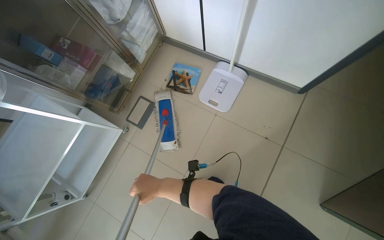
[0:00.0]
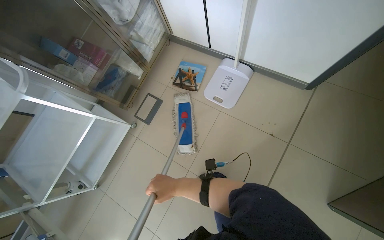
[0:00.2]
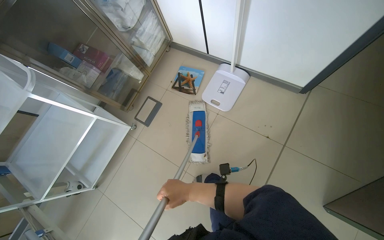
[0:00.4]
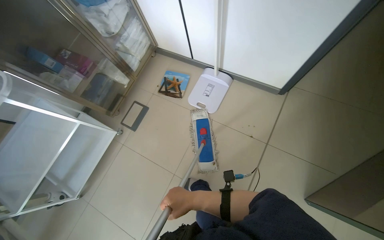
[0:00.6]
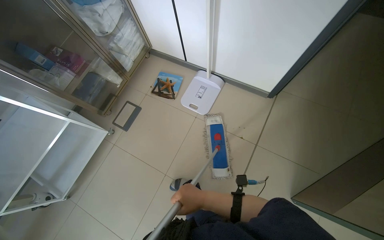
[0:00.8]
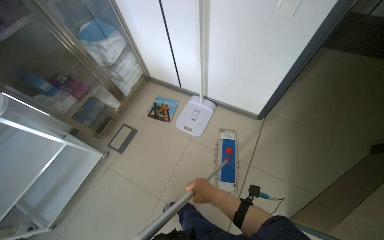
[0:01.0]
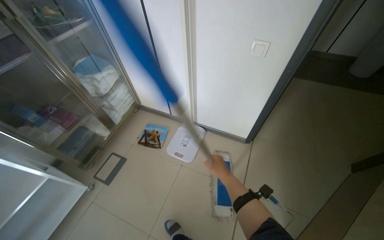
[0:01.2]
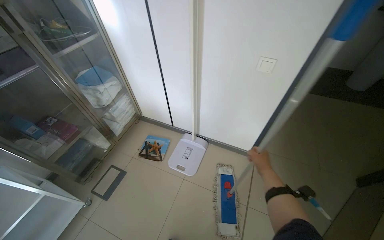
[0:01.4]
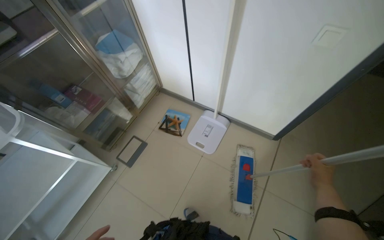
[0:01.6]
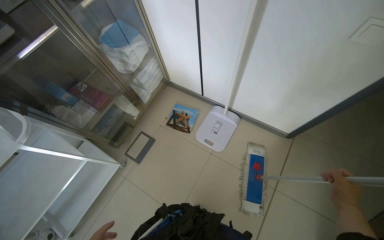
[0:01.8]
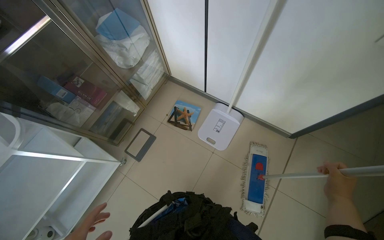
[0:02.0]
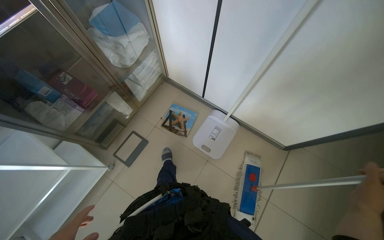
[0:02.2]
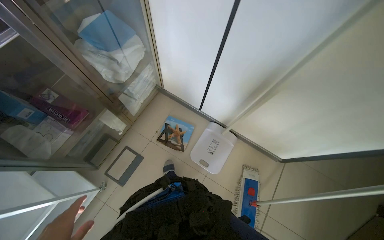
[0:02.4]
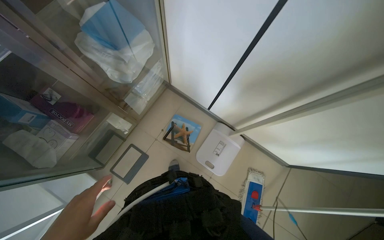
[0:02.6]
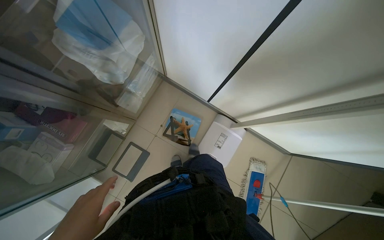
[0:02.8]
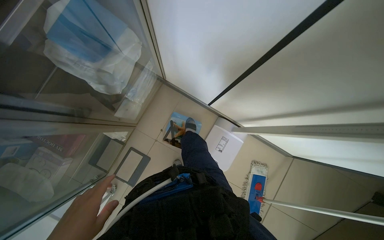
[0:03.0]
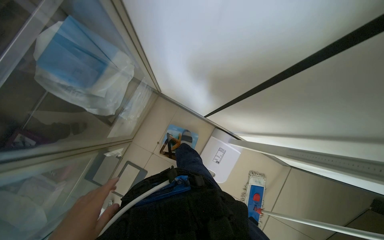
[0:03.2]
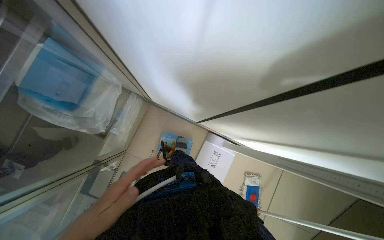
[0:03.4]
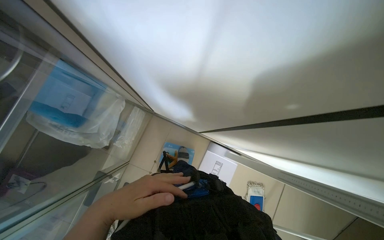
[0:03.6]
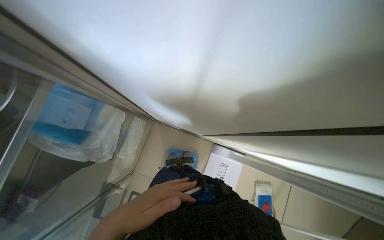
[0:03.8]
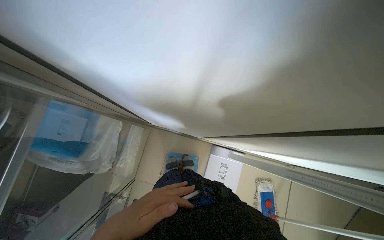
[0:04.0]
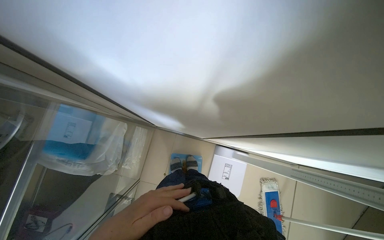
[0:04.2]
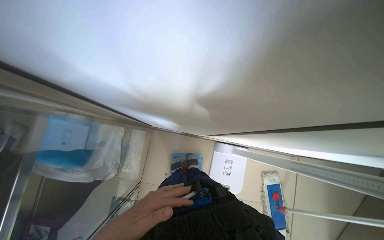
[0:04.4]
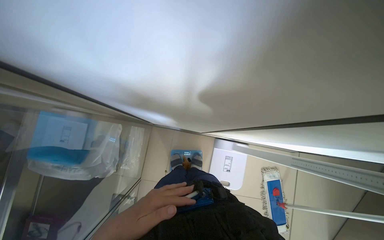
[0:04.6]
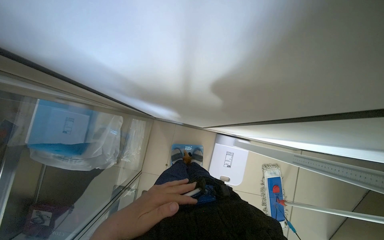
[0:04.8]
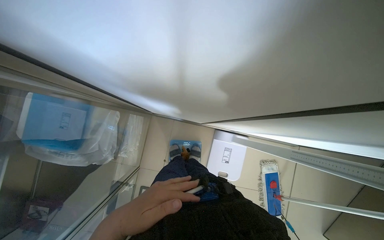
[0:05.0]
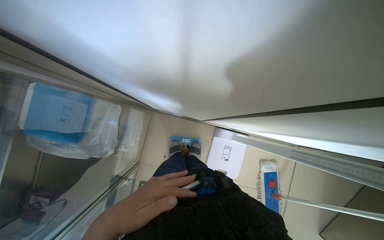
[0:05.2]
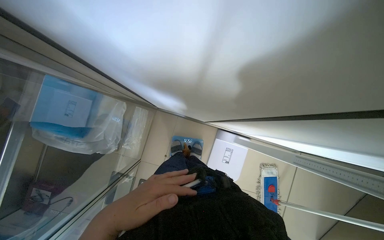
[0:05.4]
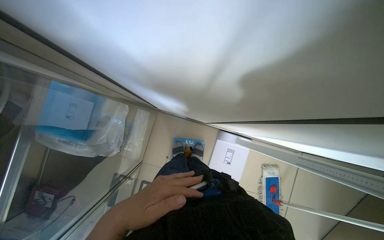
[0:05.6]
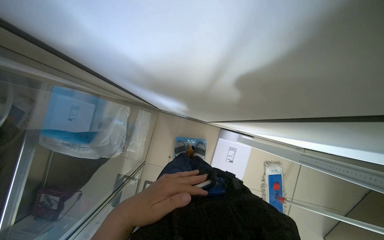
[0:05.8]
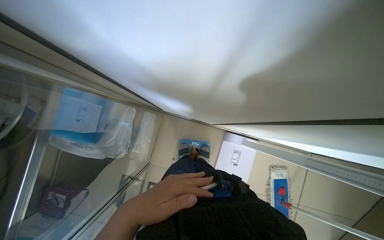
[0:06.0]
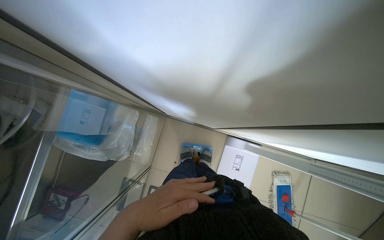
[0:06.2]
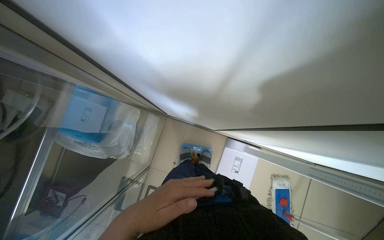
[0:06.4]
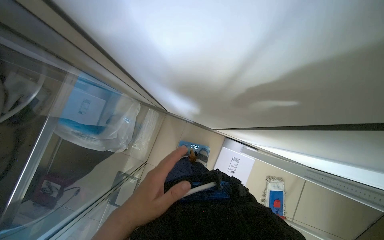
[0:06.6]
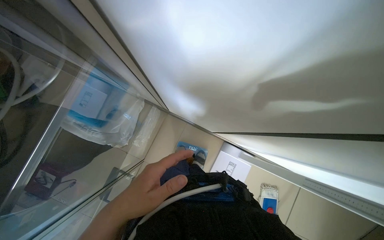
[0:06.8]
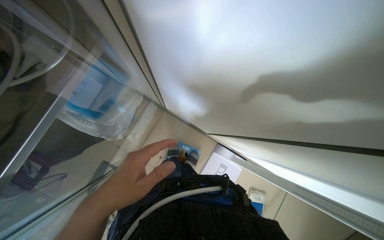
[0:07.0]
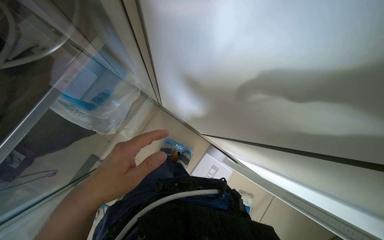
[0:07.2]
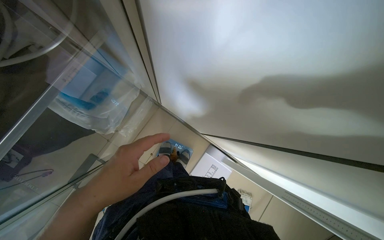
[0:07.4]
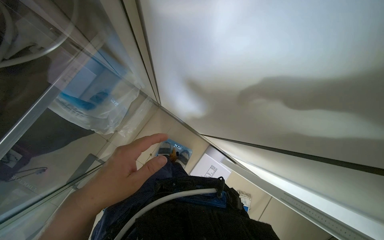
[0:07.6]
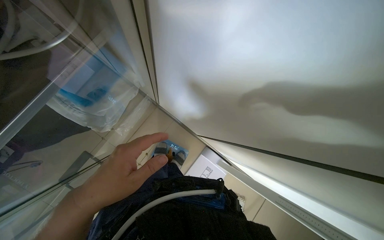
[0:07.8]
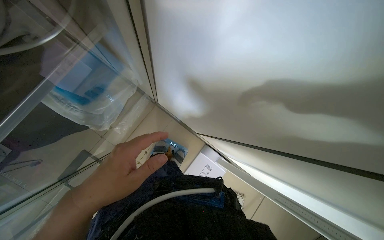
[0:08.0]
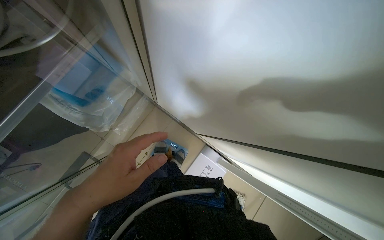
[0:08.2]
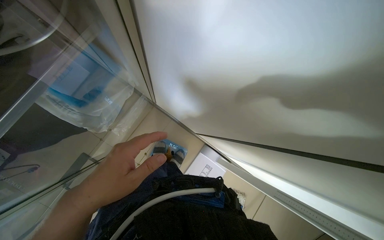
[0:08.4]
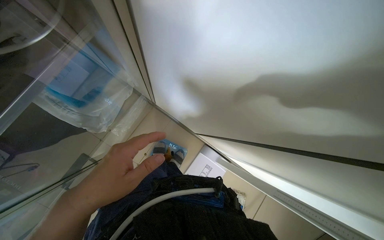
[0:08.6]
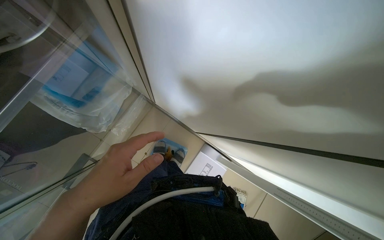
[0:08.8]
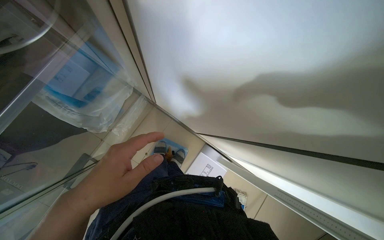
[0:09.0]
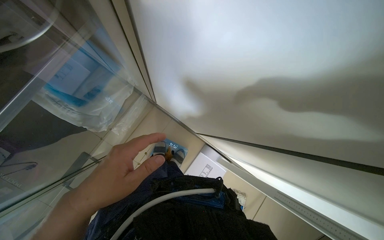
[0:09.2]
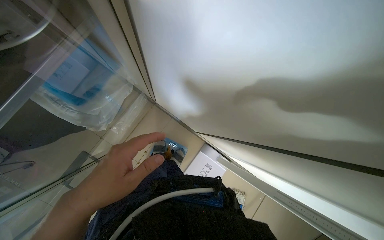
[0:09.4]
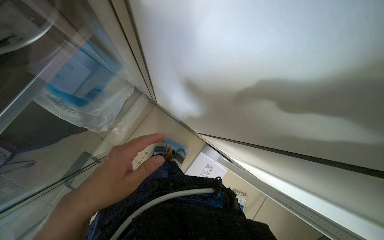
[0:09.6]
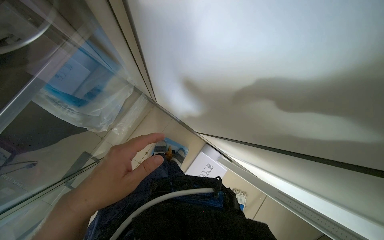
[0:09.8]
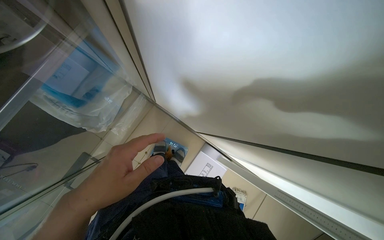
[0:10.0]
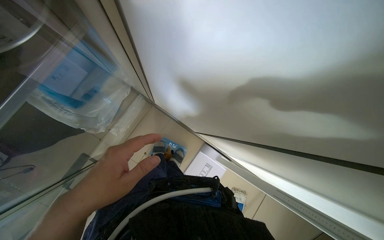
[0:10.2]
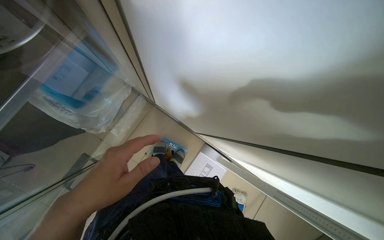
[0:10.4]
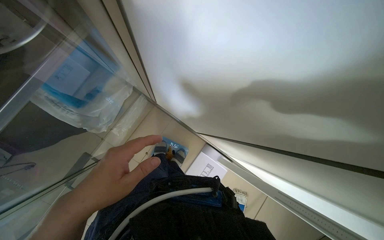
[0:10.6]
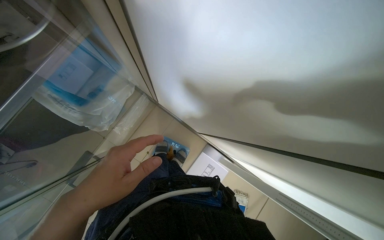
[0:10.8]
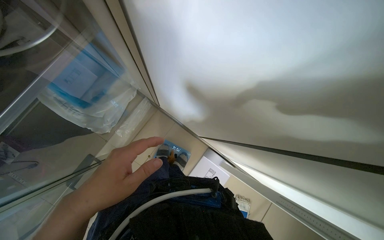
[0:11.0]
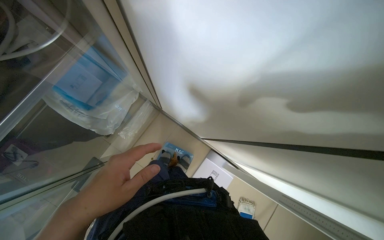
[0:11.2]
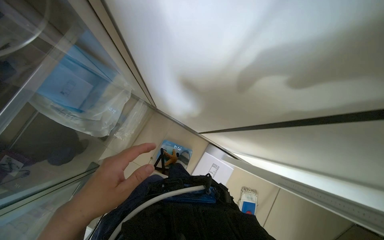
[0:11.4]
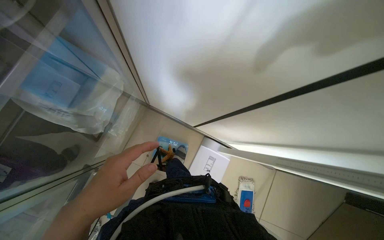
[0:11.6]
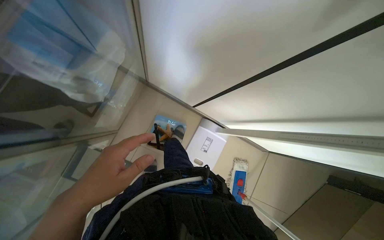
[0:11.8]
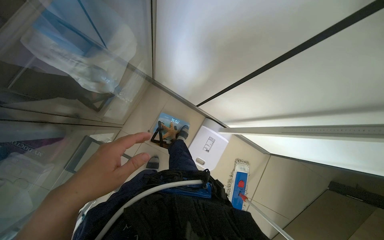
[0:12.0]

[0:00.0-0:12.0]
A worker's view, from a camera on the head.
Job: mopping floor.
The whole recording: Mopping the floor. The worker mops the floor of the room with a flat mop.
0:00.0 to 0:01.6: The view tilts about 15 degrees upward. The right hand is displaced to the right by some 60 cm.
0:01.6 to 0:03.0: The head travels about 80 cm. The view tilts roughly 25 degrees downward.

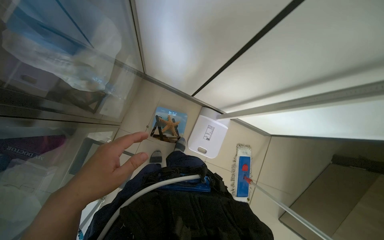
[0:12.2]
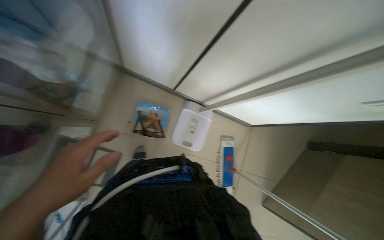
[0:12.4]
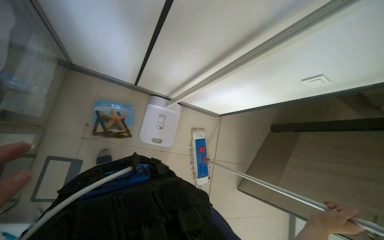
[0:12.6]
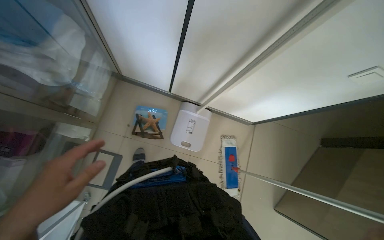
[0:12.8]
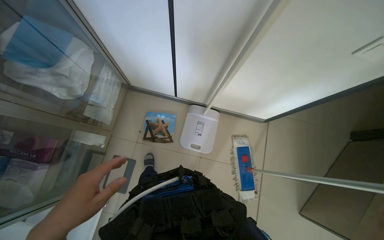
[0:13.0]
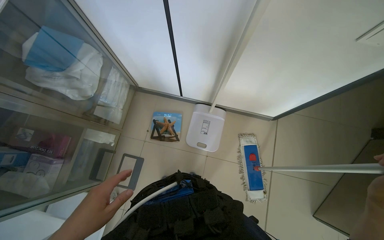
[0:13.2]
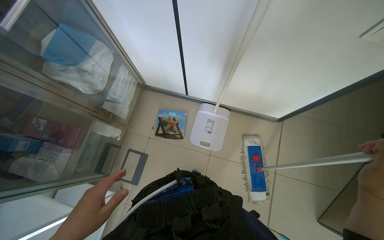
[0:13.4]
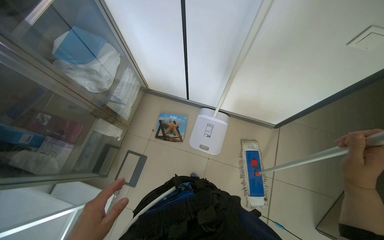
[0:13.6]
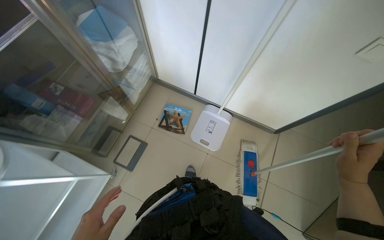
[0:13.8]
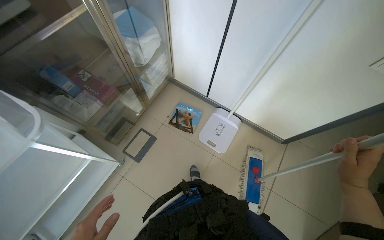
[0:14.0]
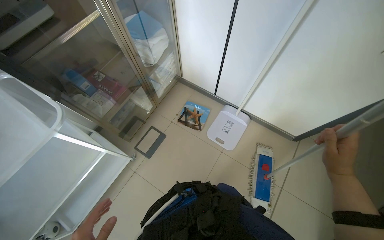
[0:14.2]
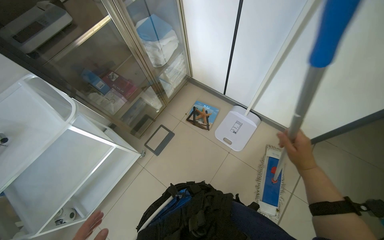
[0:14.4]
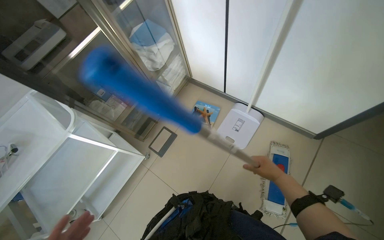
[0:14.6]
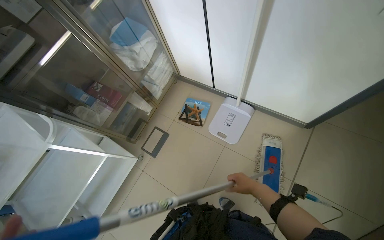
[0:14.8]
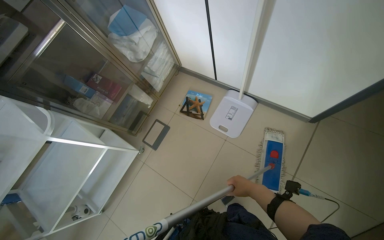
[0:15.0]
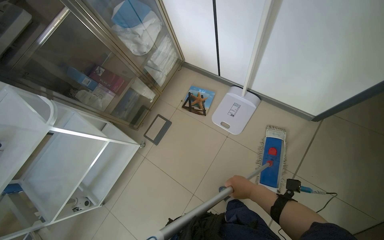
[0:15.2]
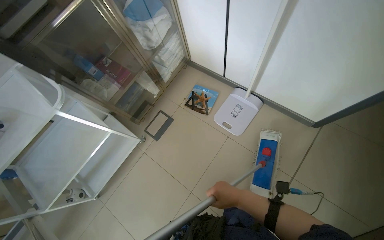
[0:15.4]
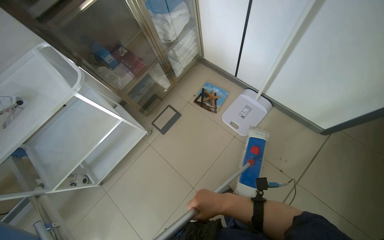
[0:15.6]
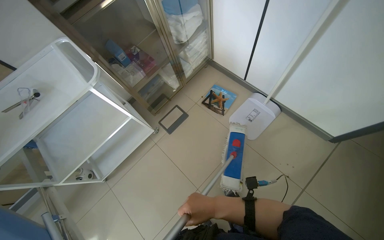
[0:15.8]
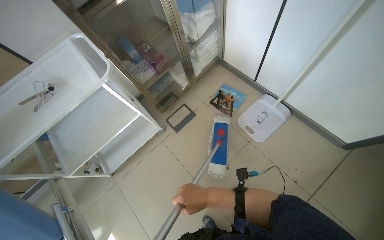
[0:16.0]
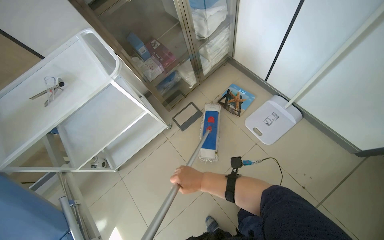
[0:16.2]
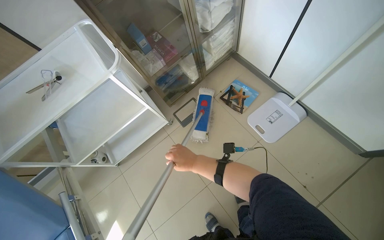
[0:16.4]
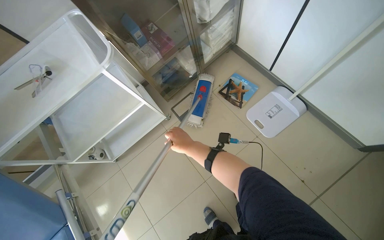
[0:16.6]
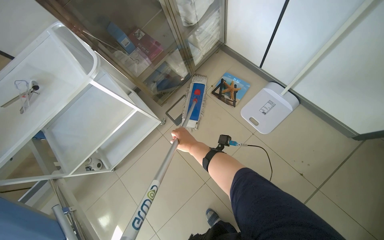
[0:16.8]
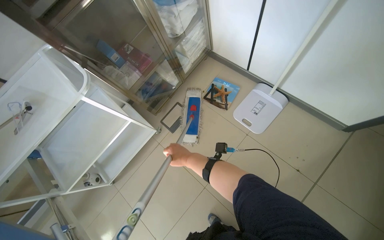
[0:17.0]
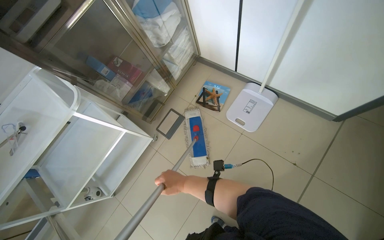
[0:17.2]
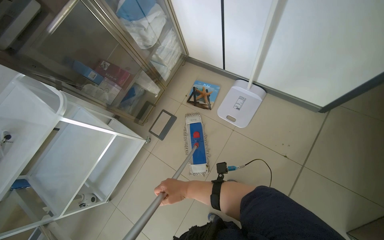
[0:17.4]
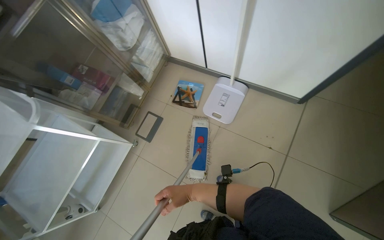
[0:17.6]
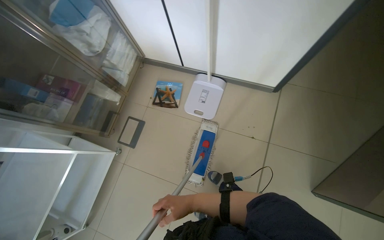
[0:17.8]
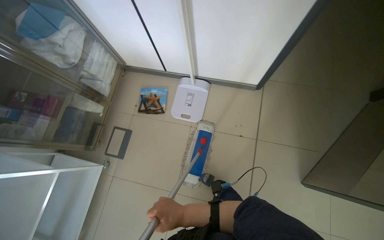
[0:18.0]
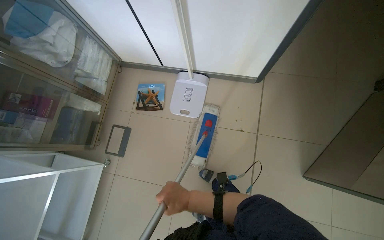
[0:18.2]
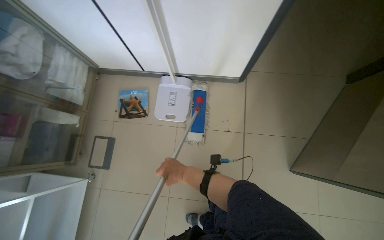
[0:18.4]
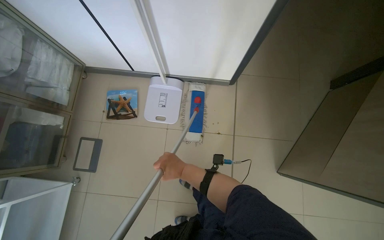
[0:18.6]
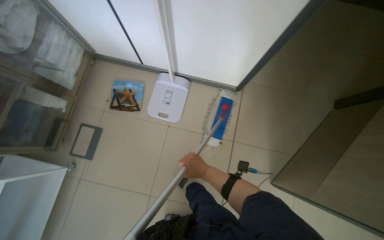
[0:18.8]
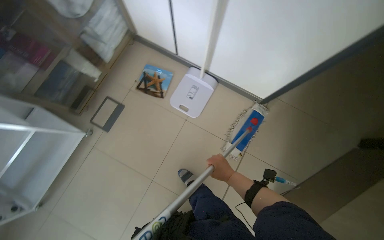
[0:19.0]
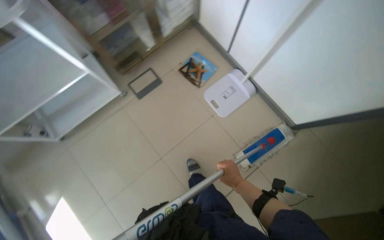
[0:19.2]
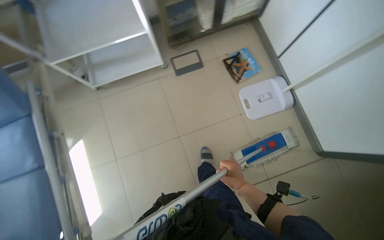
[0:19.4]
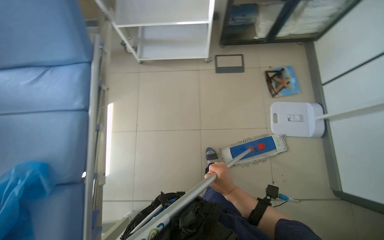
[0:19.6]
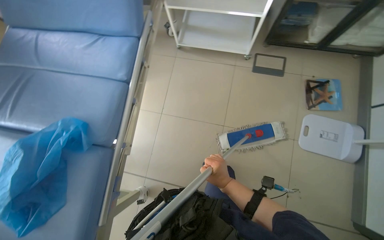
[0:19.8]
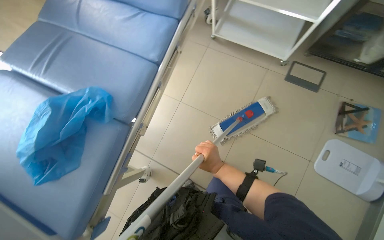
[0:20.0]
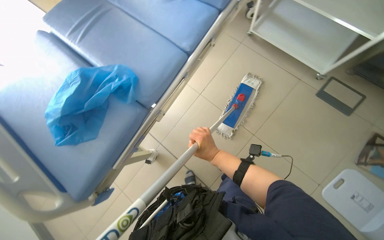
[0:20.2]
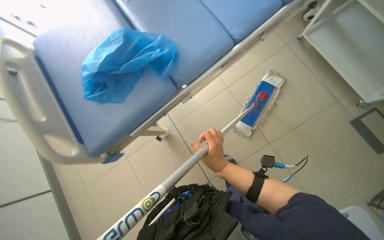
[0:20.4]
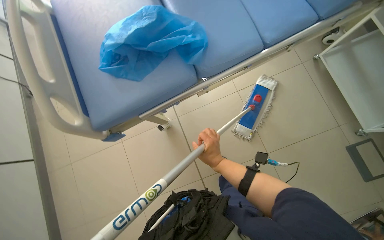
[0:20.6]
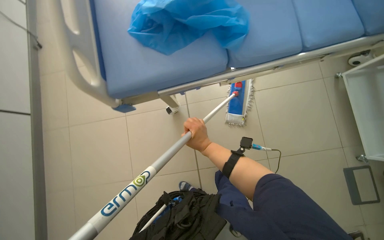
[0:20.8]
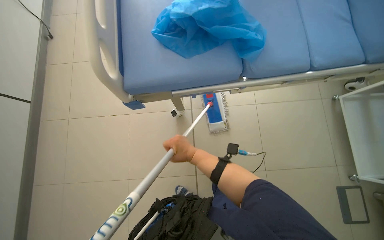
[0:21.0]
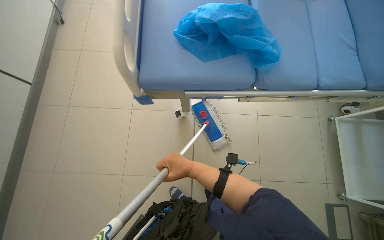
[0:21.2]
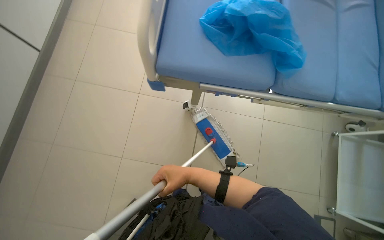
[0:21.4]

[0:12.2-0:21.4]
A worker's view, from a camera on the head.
Job: mopping floor.
The whole recording: Mopping the floor. The worker mops the floor of the room with a flat mop.
0:12.2 to 0:13.8: The camera is carried approximately 50 cm. The camera pitches upward, by roughly 15 degrees.
0:13.8 to 0:15.2: The camera is aimed about 15 degrees further to the left. The right hand shifts approximately 30 cm down the picture and farther from the camera.
0:15.2 to 0:16.8: The right hand shifts some 40 cm to the left and up the picture.
0:16.8 to 0:18.4: The head turns to the right by approximately 40 degrees.
0:18.4 to 0:19.8: The camera travels approximately 50 cm. The head rotates about 95 degrees to the left.
0:19.8 to 0:21.4: The camera is carried roughly 50 cm. The wearer looks roughly 10 degrees further downward. Everything in view rotates approximately 90 degrees clockwise.
